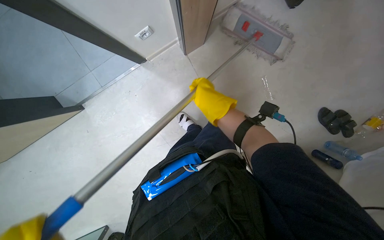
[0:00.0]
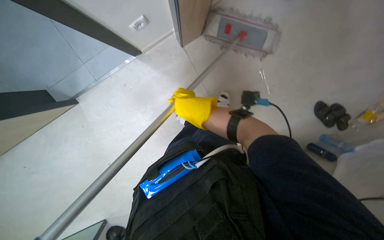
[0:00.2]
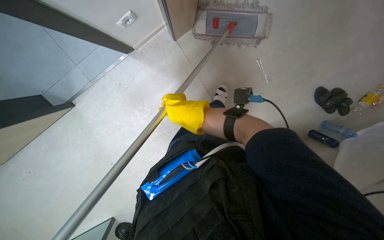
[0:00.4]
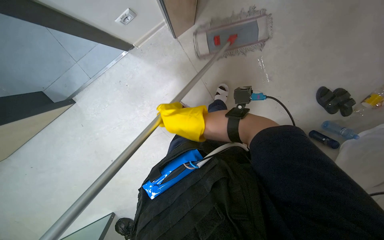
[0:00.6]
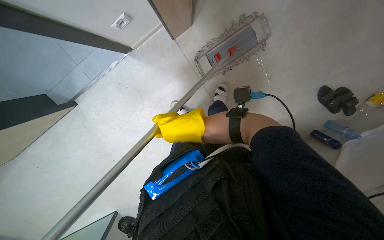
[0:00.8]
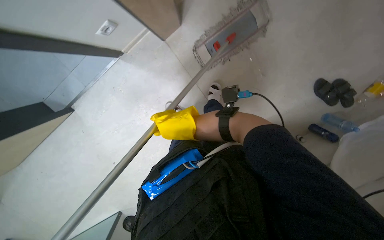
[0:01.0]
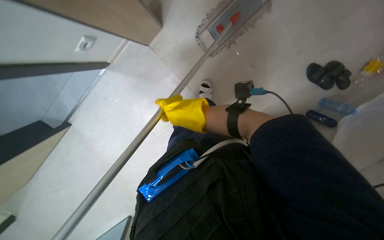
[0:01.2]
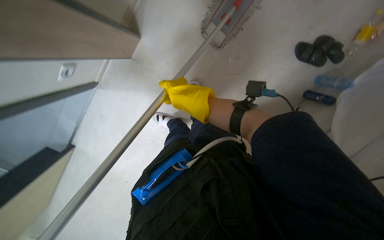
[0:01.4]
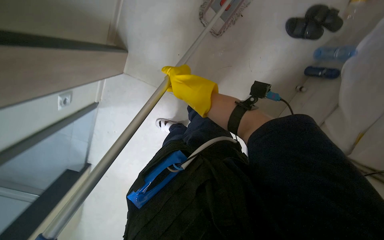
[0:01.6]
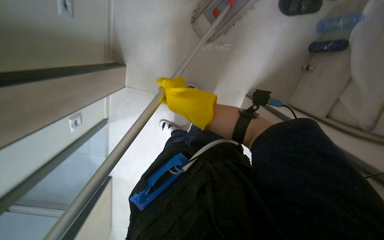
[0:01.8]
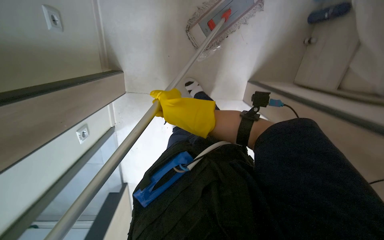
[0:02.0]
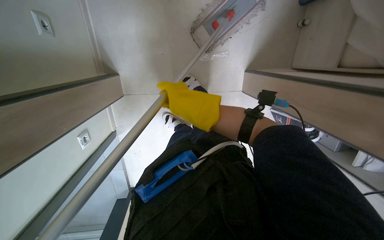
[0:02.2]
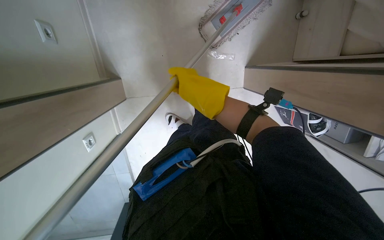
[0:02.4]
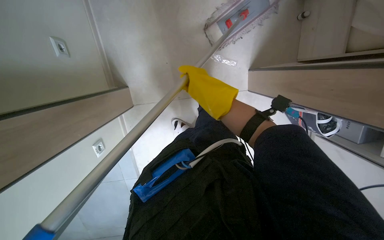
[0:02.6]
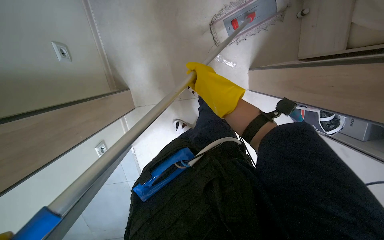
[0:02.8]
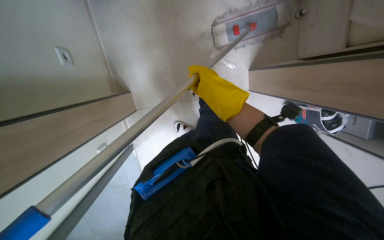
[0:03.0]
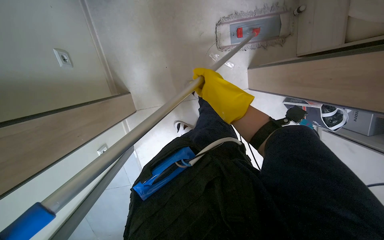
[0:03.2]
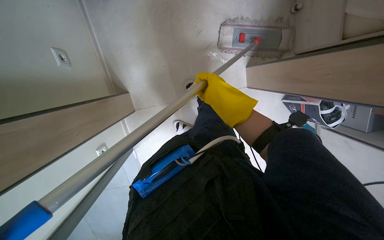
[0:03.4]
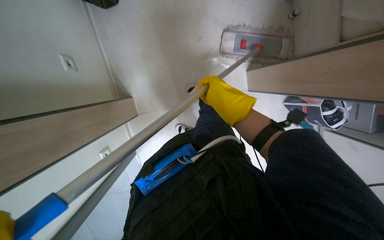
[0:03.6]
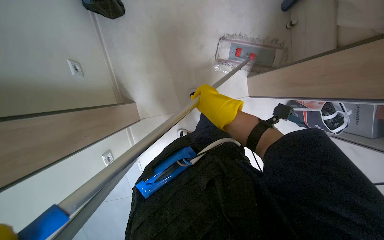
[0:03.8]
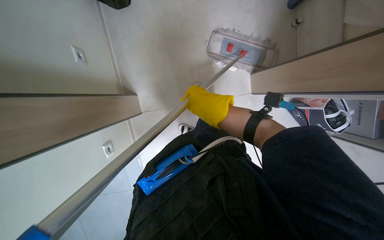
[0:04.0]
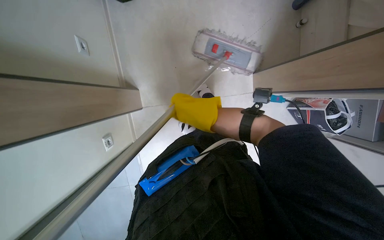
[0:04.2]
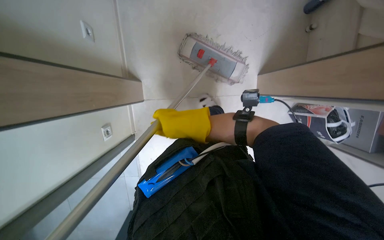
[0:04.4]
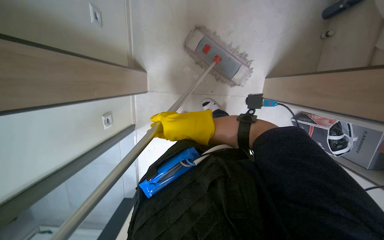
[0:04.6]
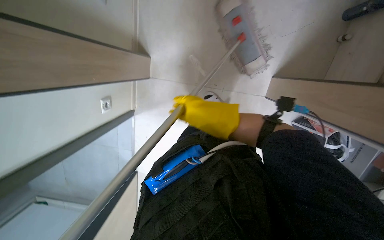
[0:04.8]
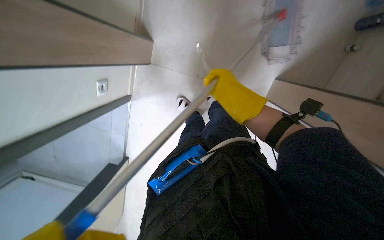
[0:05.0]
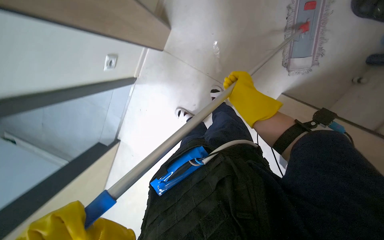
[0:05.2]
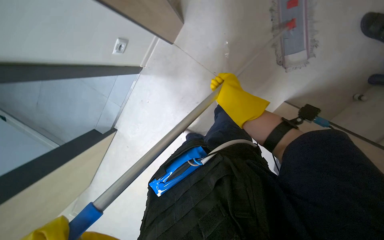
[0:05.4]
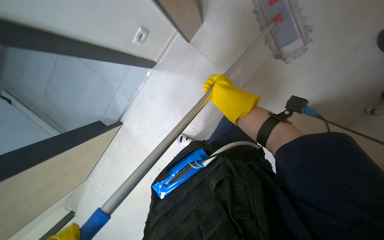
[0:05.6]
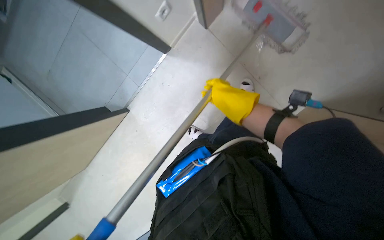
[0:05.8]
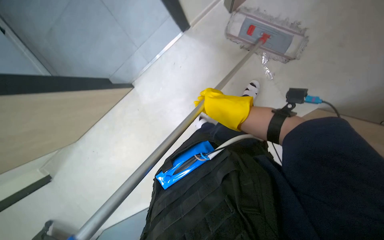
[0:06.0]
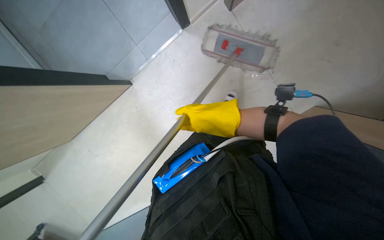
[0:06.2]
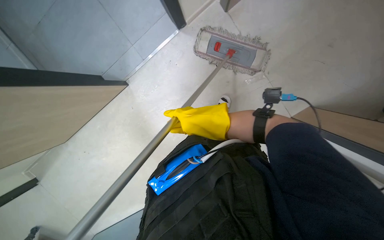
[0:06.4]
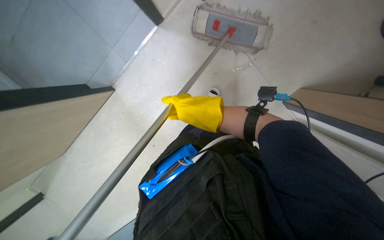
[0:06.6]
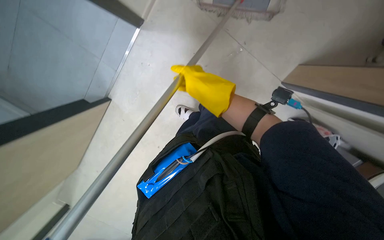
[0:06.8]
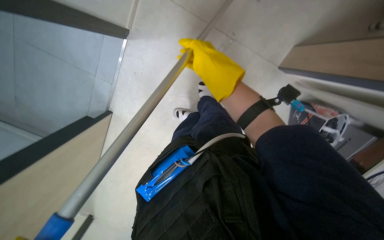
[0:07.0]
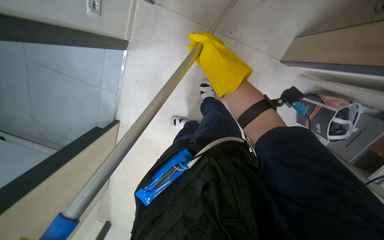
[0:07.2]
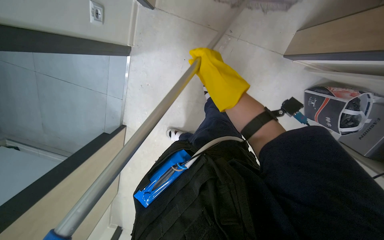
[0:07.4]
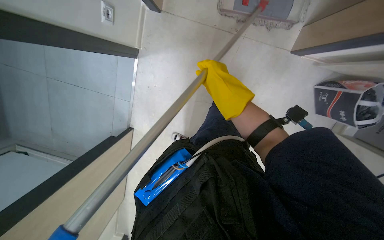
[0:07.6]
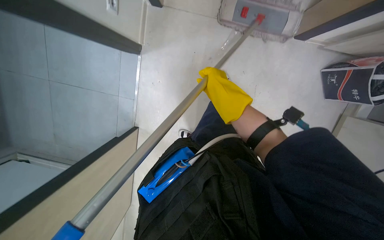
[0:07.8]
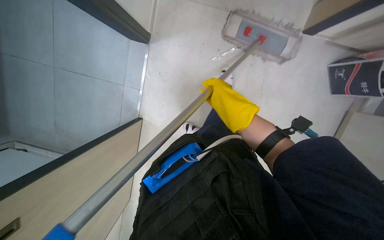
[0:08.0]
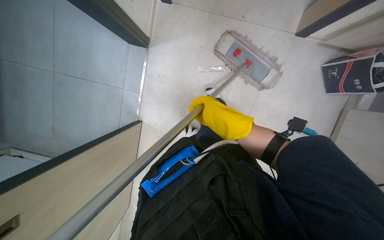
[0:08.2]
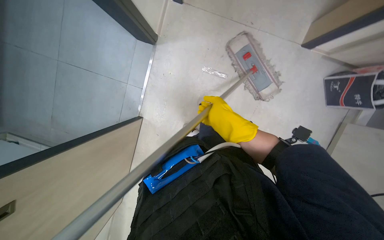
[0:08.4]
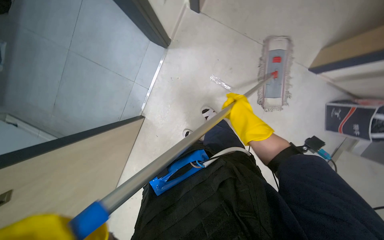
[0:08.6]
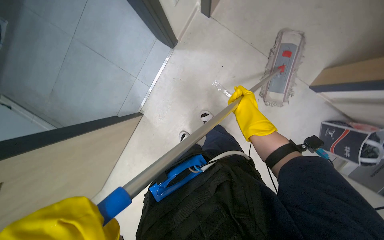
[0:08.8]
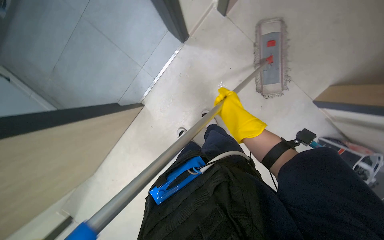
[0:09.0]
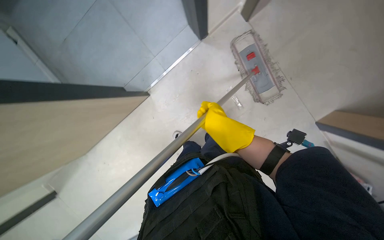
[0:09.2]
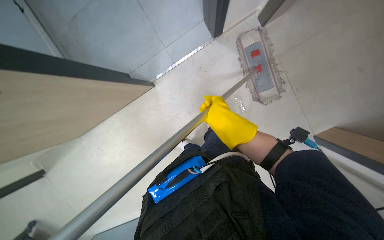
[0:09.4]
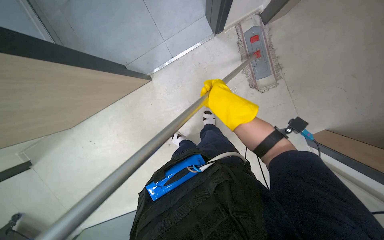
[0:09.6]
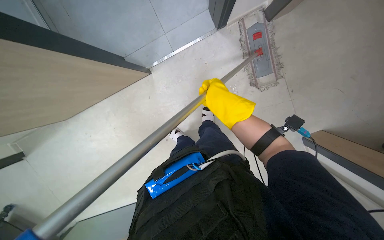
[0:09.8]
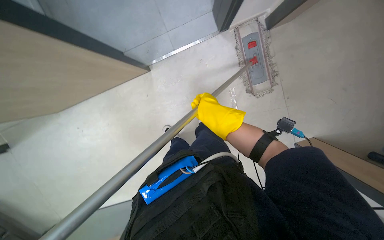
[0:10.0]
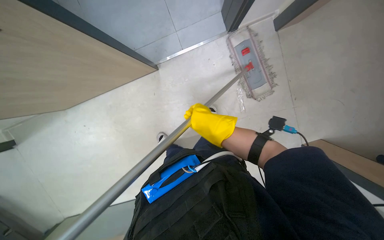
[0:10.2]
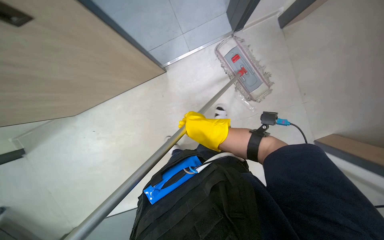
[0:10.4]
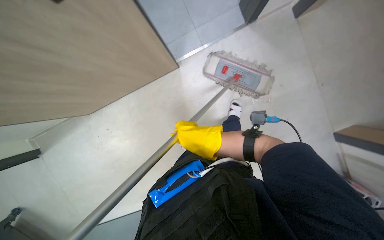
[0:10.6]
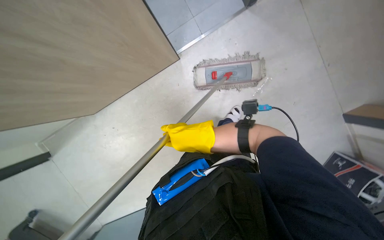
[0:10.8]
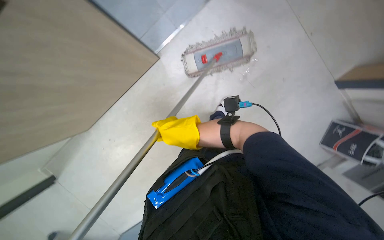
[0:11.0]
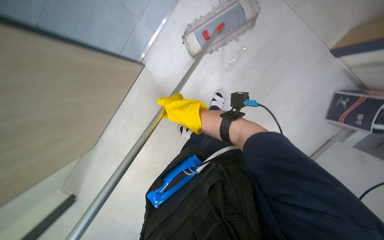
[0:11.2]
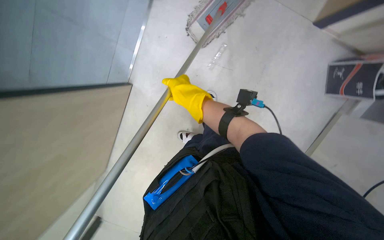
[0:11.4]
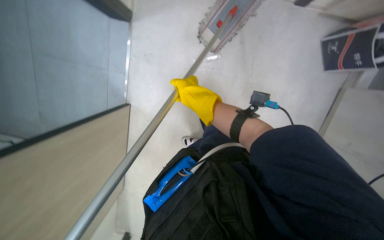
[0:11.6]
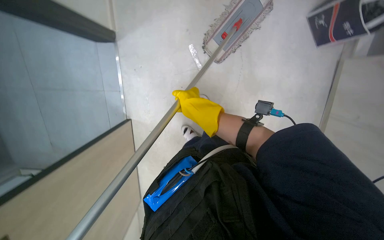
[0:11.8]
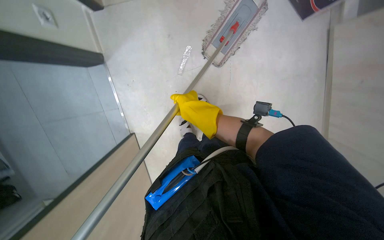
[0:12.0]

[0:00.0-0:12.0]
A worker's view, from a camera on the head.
Job: mopping floor.
The whole recording: Mopping room floor. The worker mops the floor of the room.
0:00.0 to 0:01.6: The camera is carried some 40 cm. Everything in view rotates about 30 degrees counterclockwise.
0:01.6 to 0:03.0: The camera sweeps to the left, by approximately 15 degrees. The scene turns roughly 30 degrees counterclockwise in the picture.
0:03.0 to 0:04.4: The right hand moves down the picture and nearer to the camera, about 15 cm.
0:04.4 to 0:06.0: The scene rotates clockwise by roughly 45 degrees.
0:07.6 to 0:09.0: Everything in view rotates about 30 degrees clockwise.
0:09.0 to 0:10.4: The scene turns roughly 25 degrees clockwise in the picture. The right hand goes some 10 cm to the left.
0:10.4 to 0:12.0: The scene turns some 50 degrees counterclockwise in the picture.

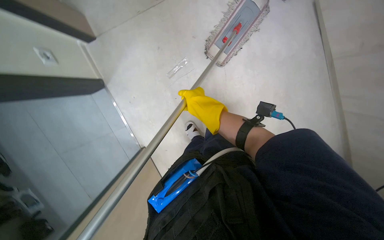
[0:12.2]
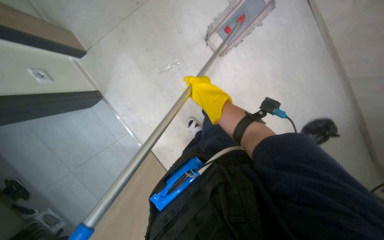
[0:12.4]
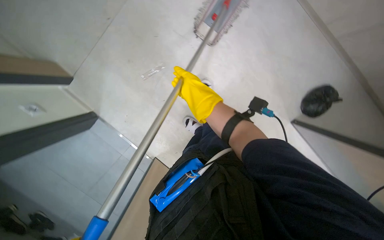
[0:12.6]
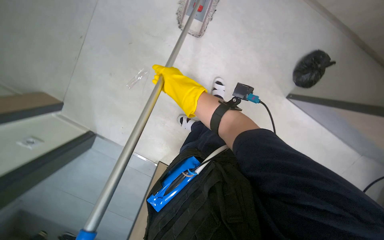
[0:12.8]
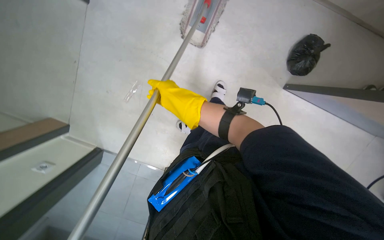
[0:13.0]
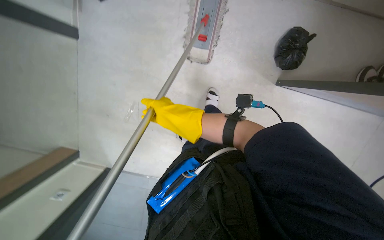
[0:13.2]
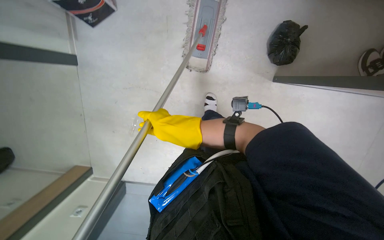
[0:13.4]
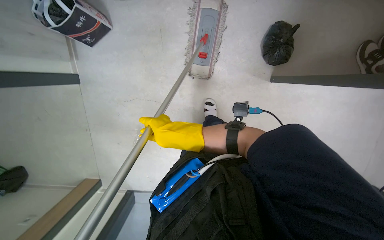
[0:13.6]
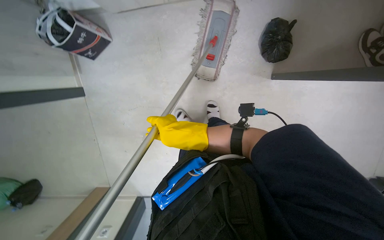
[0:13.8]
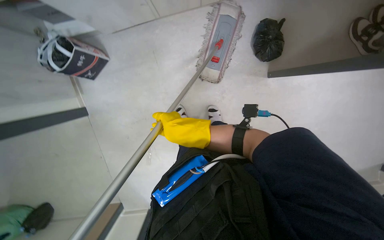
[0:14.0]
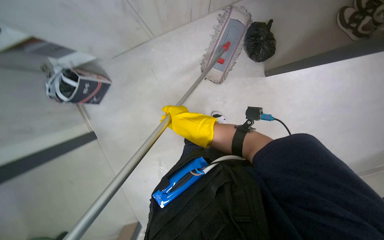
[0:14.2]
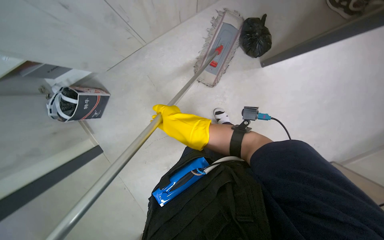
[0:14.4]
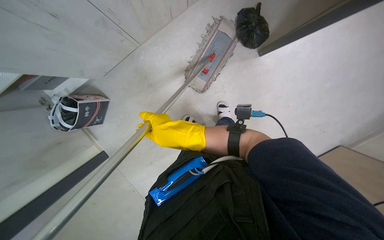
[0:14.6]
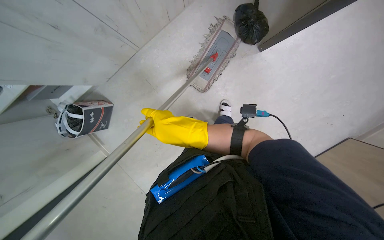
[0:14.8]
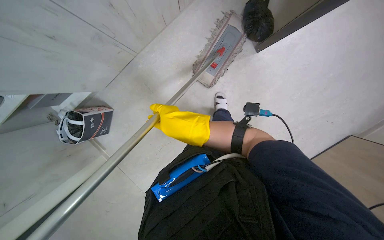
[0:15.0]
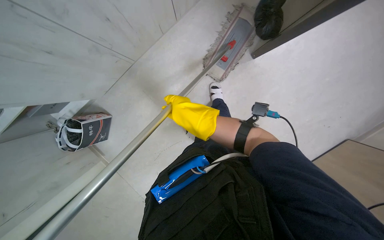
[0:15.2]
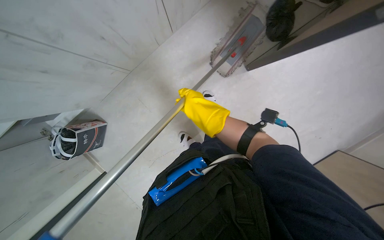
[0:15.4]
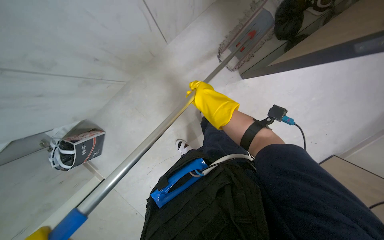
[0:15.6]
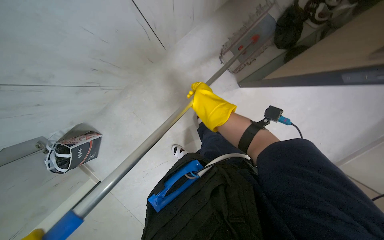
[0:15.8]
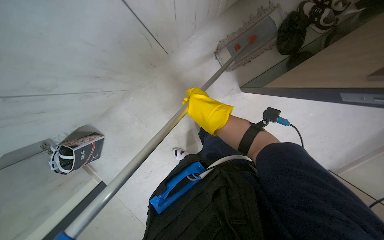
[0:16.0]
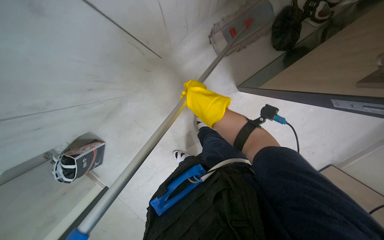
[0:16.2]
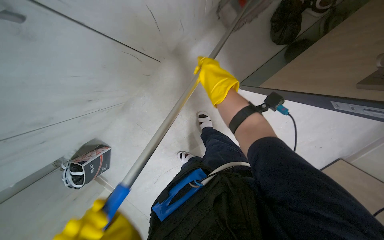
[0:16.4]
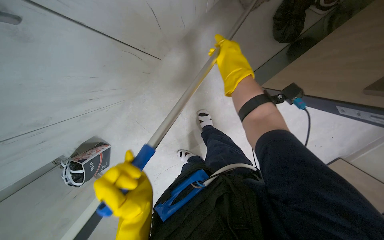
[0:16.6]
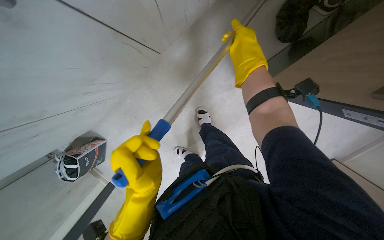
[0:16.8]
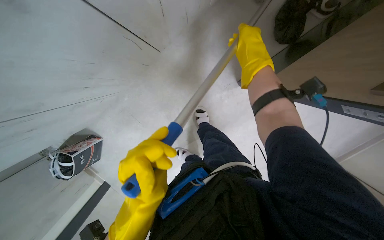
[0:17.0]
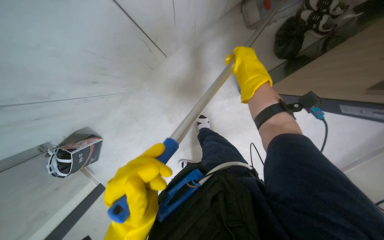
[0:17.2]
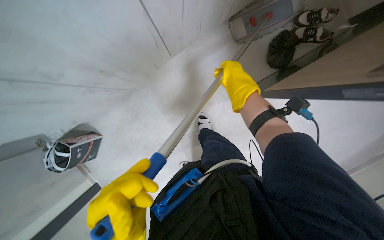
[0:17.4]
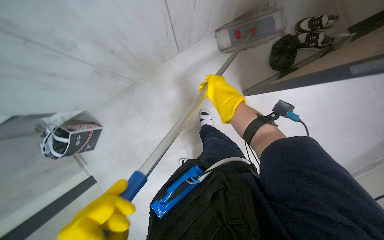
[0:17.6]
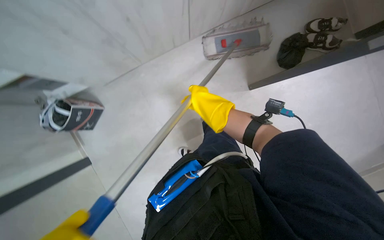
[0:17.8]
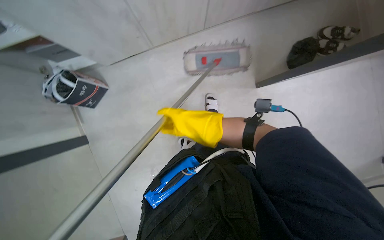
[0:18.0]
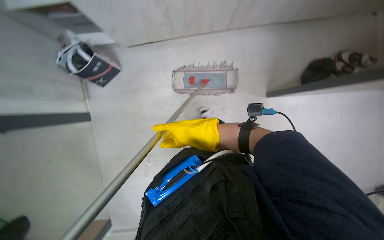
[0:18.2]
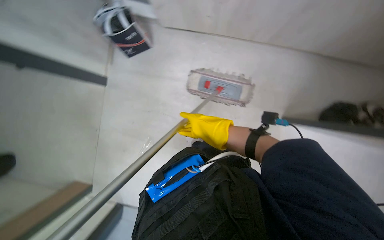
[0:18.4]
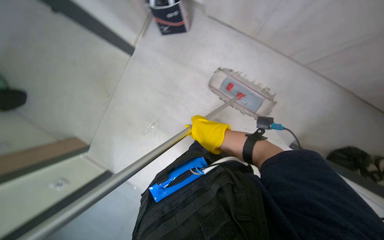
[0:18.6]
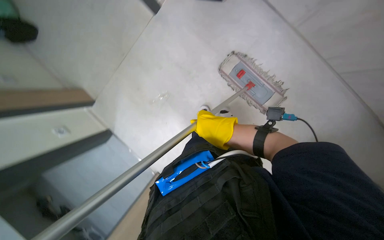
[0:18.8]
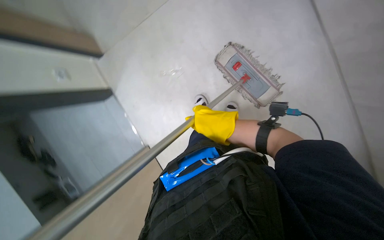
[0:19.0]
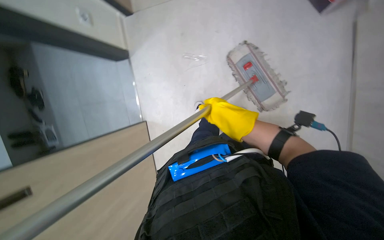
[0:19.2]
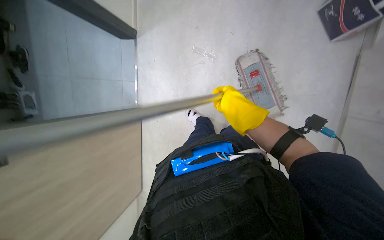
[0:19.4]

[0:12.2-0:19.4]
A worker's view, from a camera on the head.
Job: mopping floor.
The whole recording: Mopping room floor. The worker mops the floor of the room.
0:13.6 to 0:15.0: Everything in view rotates some 35 degrees counterclockwise.
0:15.0 to 0:16.6: The right hand goes some 35 cm up the picture and to the right.
0:16.6 to 0:18.0: The camera is carried roughly 50 cm. The wearer looks about 15 degrees further upward.
0:18.0 to 0:19.4: The wearer looks some 15 degrees further downward. The scene rotates clockwise by approximately 75 degrees.
